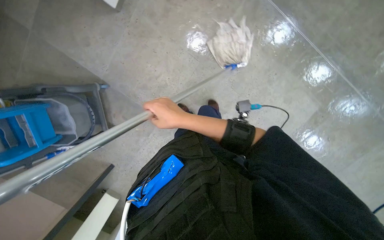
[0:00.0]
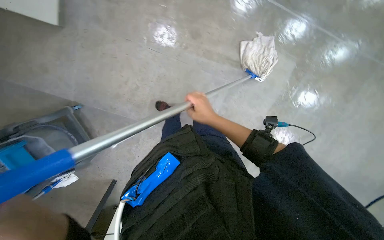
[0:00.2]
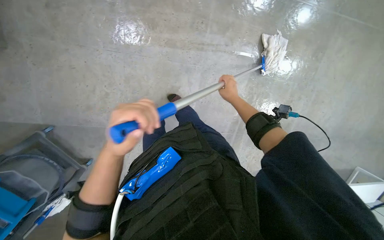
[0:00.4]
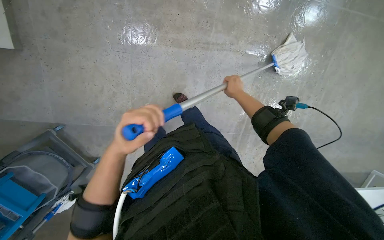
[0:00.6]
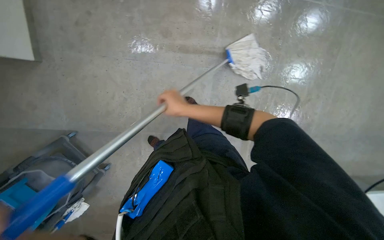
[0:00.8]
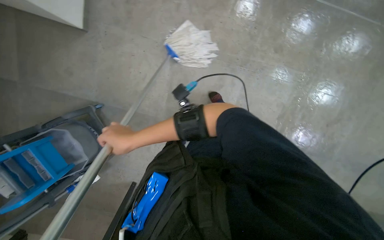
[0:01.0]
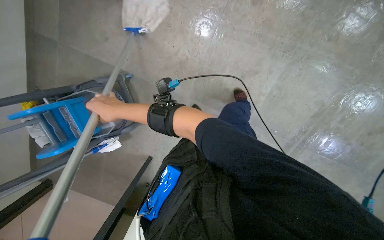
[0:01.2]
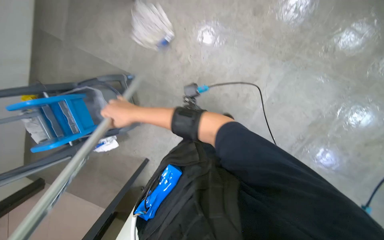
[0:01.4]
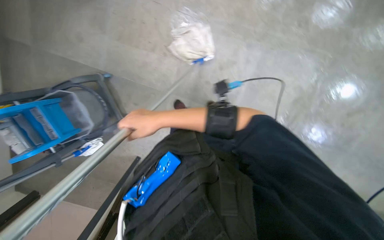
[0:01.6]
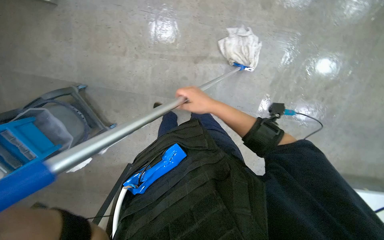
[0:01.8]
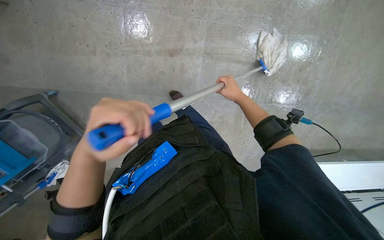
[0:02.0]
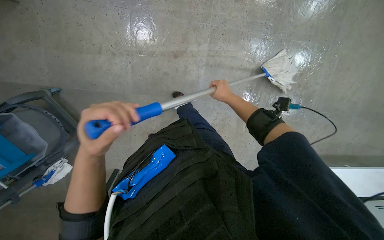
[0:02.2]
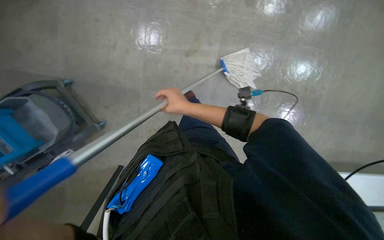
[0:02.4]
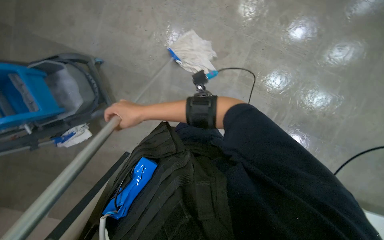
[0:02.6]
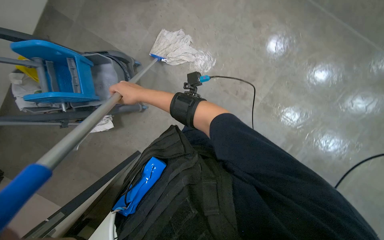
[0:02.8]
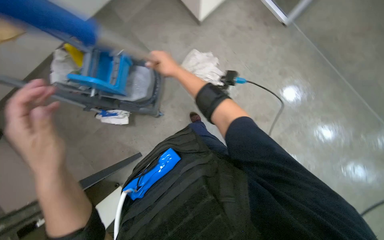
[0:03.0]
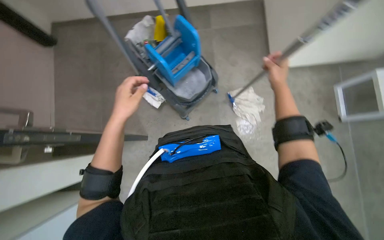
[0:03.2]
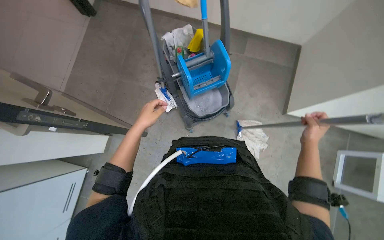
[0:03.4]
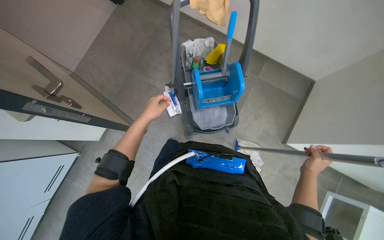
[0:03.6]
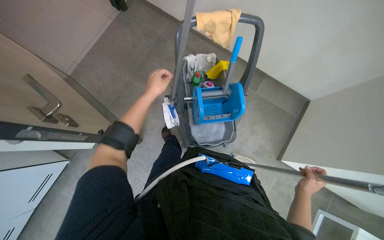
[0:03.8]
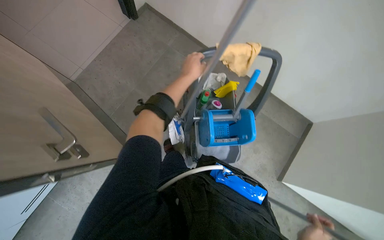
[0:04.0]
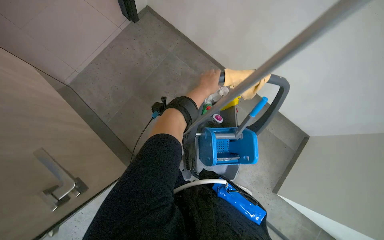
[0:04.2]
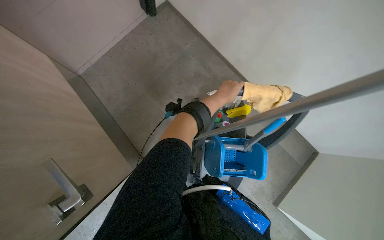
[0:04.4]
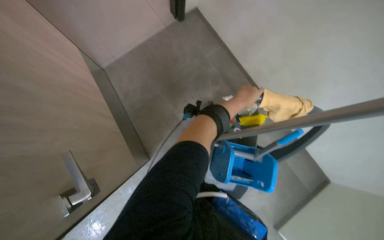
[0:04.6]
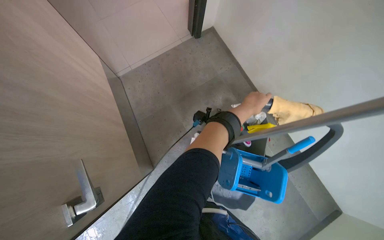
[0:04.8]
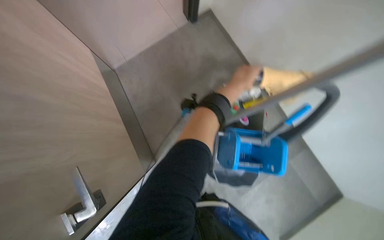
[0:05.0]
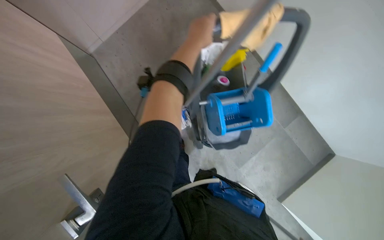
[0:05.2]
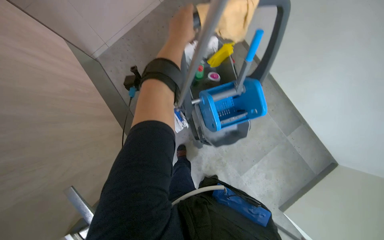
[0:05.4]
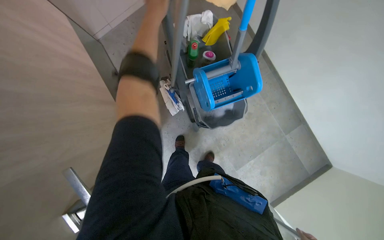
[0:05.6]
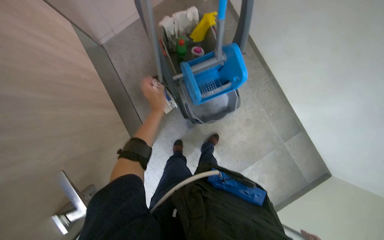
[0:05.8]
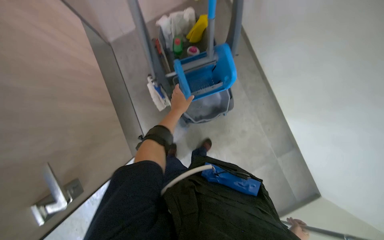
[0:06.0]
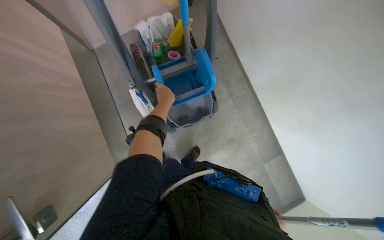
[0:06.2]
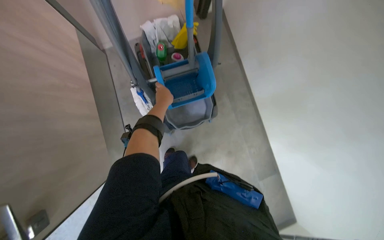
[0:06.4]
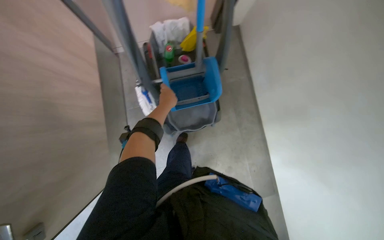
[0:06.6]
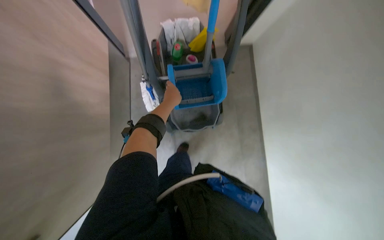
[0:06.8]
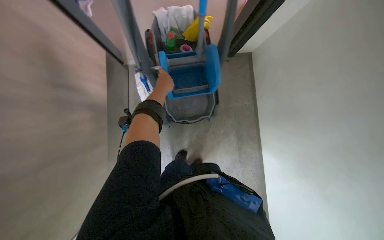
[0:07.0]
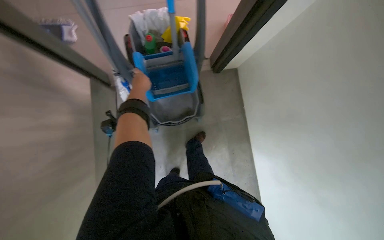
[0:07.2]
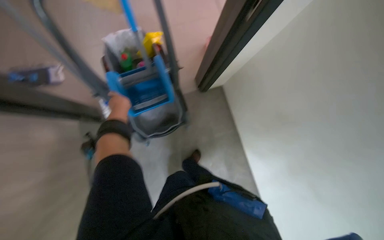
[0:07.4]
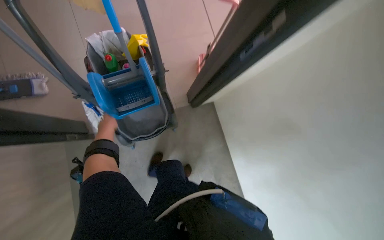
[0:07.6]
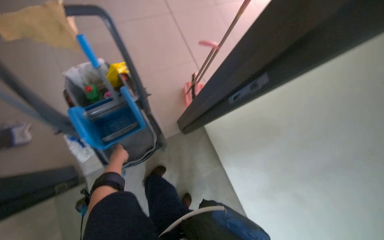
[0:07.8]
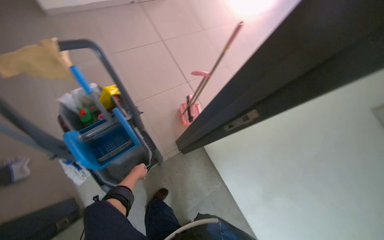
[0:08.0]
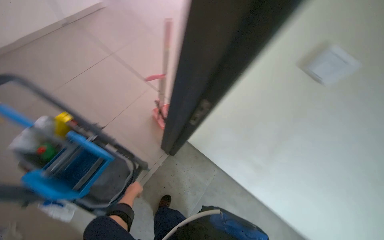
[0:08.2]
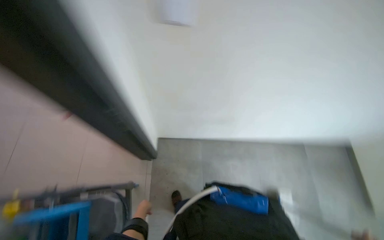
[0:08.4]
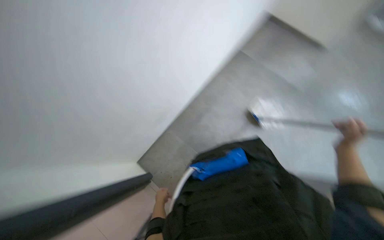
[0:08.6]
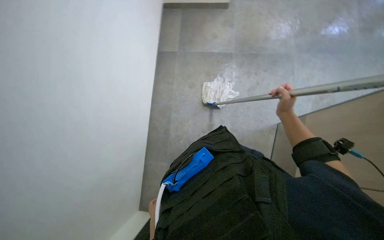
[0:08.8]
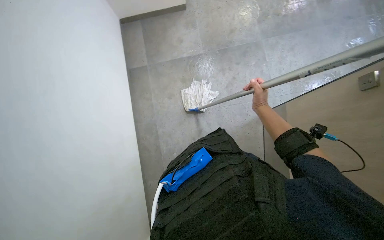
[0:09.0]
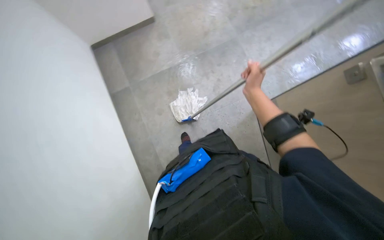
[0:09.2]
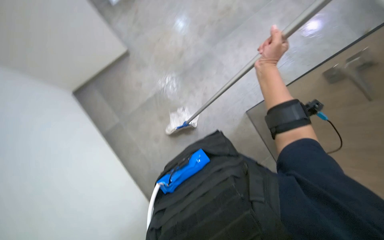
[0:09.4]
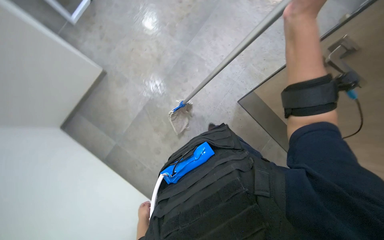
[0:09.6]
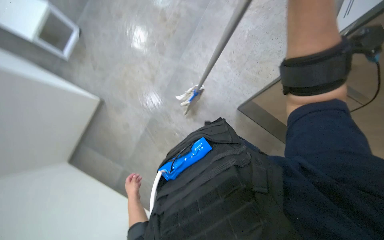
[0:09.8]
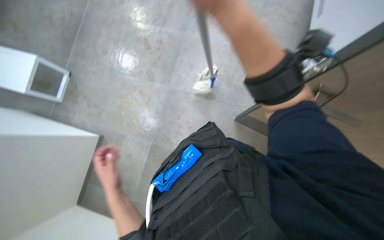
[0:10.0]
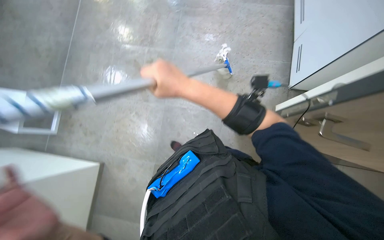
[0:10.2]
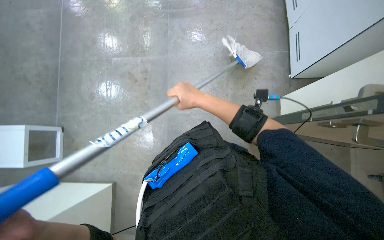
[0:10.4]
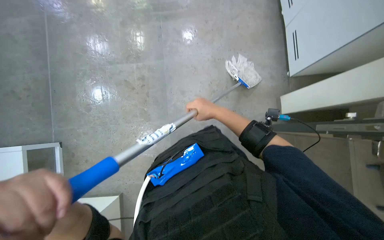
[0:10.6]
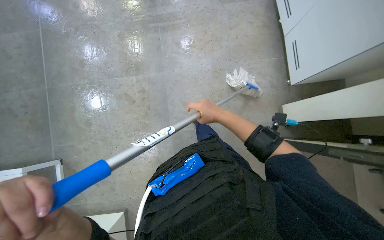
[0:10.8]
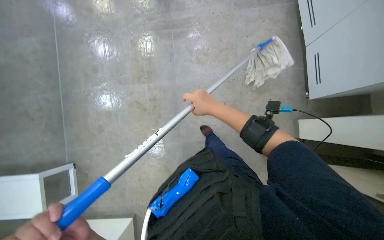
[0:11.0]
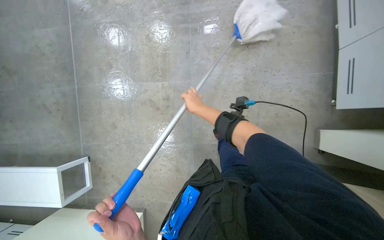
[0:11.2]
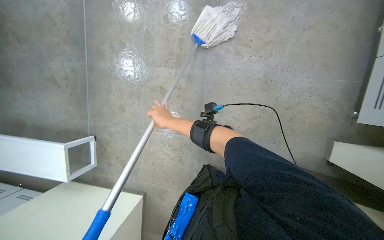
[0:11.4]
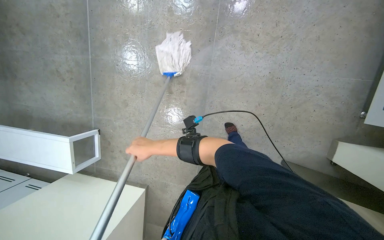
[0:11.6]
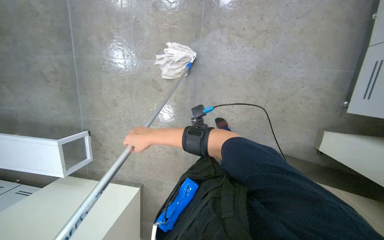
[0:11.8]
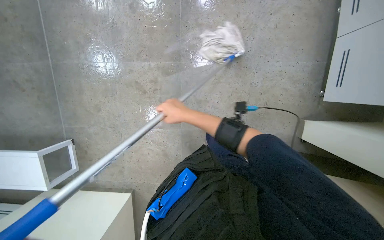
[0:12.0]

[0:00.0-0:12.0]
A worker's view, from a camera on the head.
Job: mopping floor.
The whole recording: Mopping tiled floor. The worker mops the tiled floor with a blue and grey mop.
0.0 to 1.6 s: The right hand swings left and right, roughly 35 cm each way, with 2 reversals.
3.0 to 4.4 s: The camera travels roughly 60 cm. The camera pitches upward, by some 20 degrees. The scene turns roughly 85 degrees clockwise in the picture.
4.4 to 6.0 s: The head travels some 50 cm.
6.0 to 7.6 s: The left hand moves down the picture, roughly 15 cm.
7.6 to 9.0 s: The camera is carried roughly 40 cm. The head rotates some 110 degrees to the right.
9.0 to 10.4 s: The head travels some 60 cm. The camera pitches upward, by roughly 15 degrees. The scene turns some 80 degrees counterclockwise in the picture.
10.4 to 12.0 s: The right hand travels to the left and back again, some 25 cm each way.

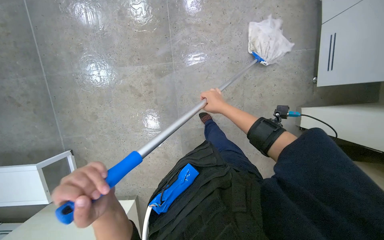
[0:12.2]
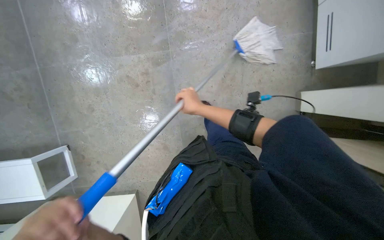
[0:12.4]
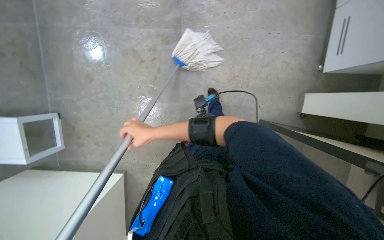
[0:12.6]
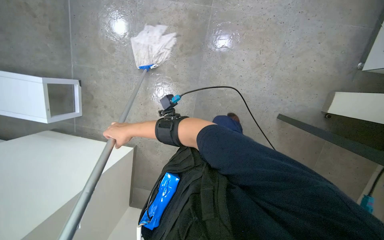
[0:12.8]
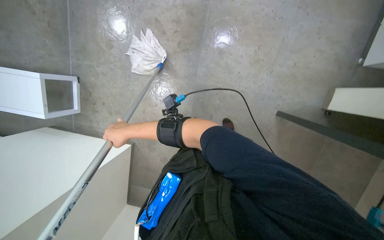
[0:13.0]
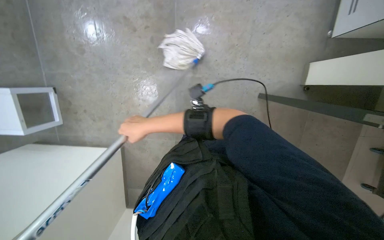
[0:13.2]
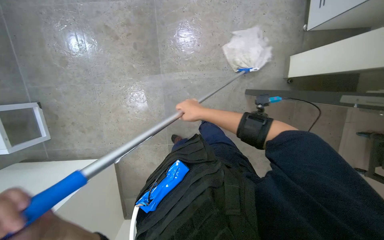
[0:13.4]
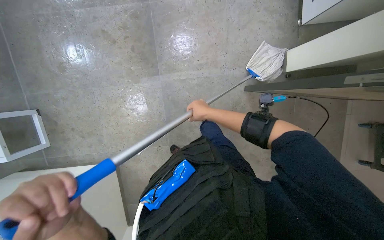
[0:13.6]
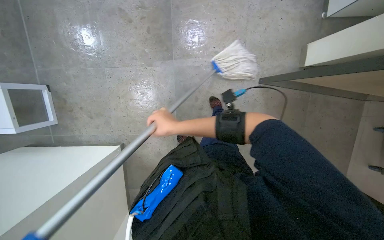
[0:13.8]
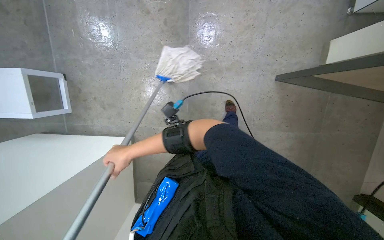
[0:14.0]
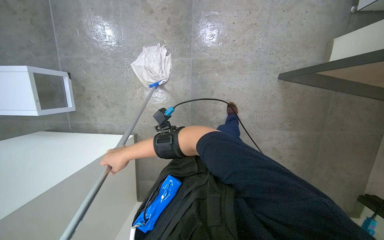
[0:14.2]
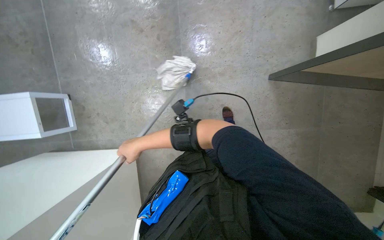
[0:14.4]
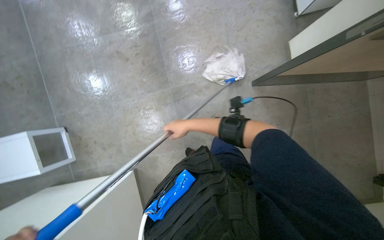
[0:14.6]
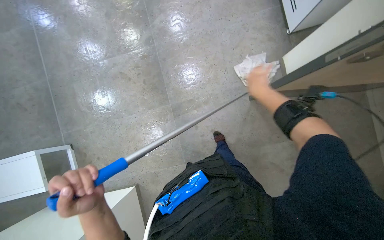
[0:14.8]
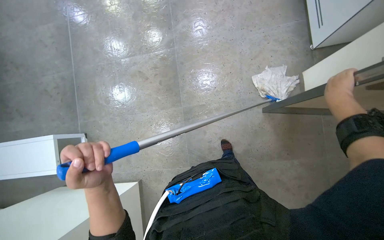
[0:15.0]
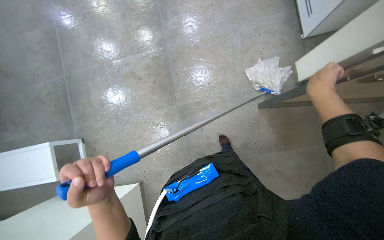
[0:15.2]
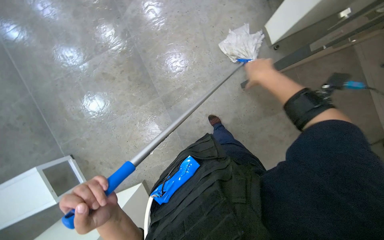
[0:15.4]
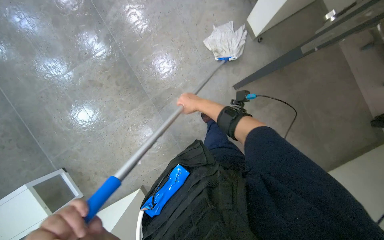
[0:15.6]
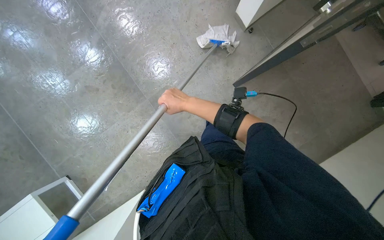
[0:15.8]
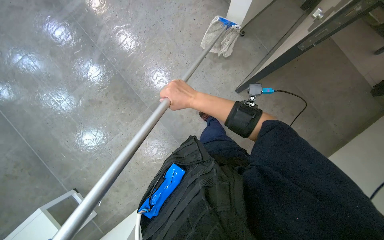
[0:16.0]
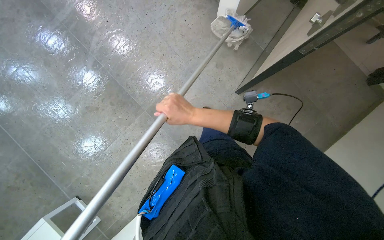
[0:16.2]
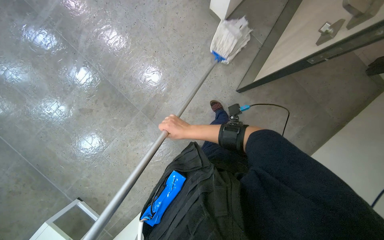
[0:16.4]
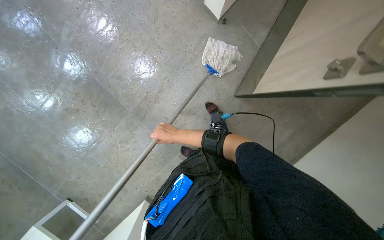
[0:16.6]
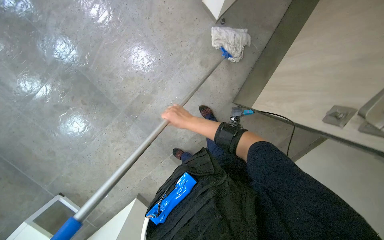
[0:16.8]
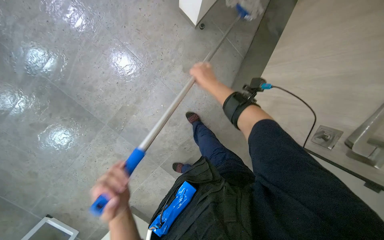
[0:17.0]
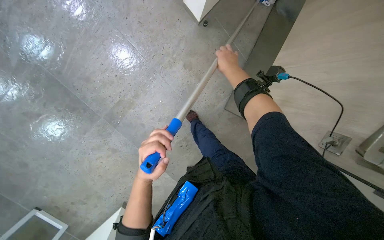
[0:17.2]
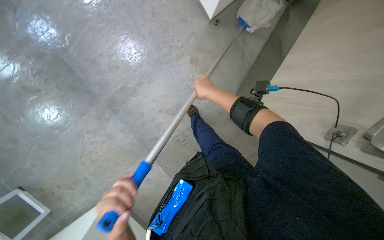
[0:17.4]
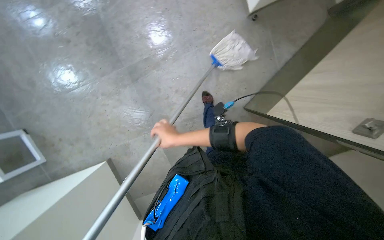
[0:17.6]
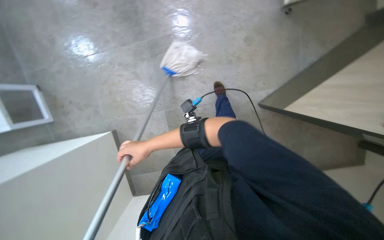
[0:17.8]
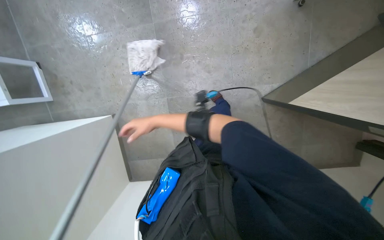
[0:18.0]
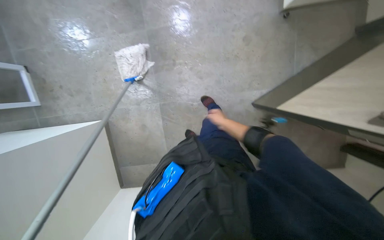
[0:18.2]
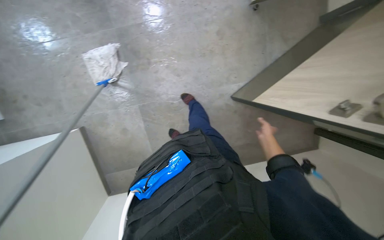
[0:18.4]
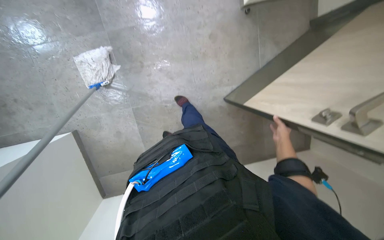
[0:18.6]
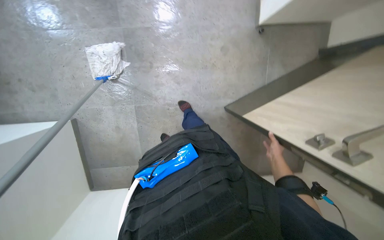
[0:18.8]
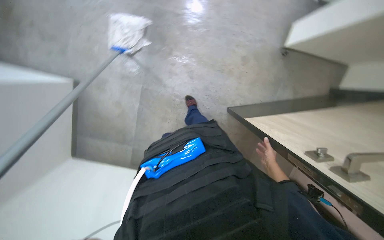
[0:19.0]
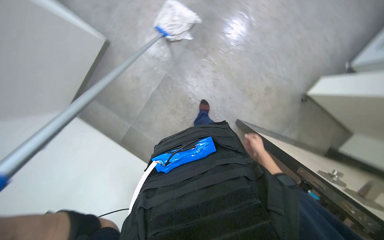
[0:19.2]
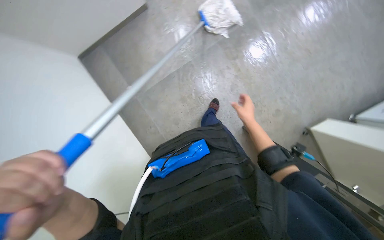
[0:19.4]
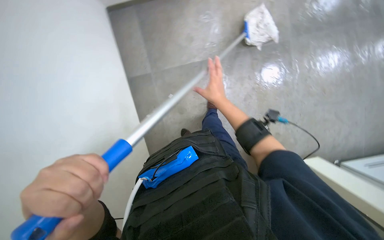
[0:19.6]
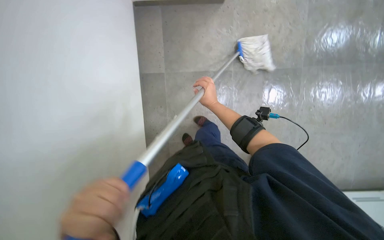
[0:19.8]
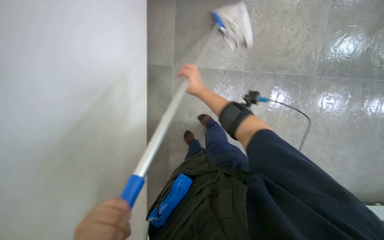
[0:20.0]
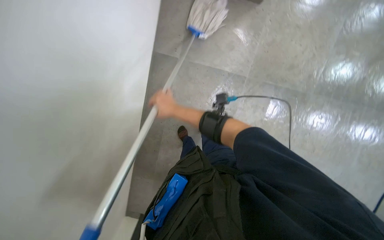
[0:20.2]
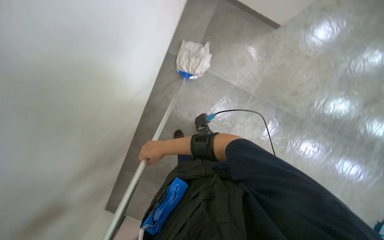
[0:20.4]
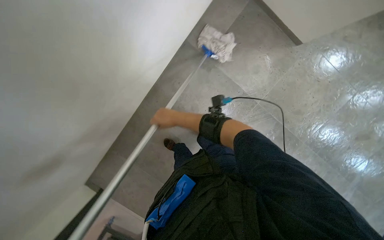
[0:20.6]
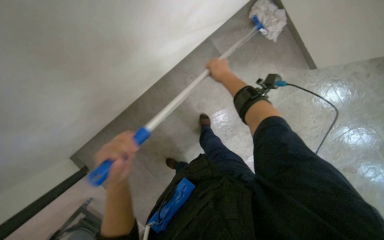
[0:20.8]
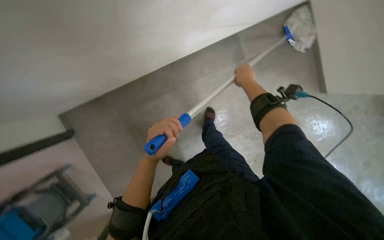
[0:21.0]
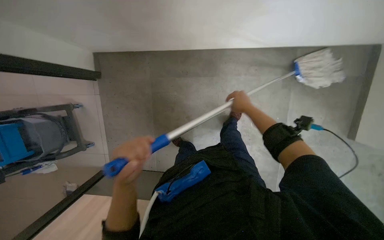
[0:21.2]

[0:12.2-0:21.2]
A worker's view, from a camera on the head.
Job: mopping floor.
The whole recording: Mopping tiled floor. The worker mops the tiled floor with a blue and grey mop.
12.2 to 13.8 s: The right hand goes left and right, about 35 cm each way, reversing 2 times.
13.8 to 15.2 s: The view tips upward by approximately 15 degrees.
15.2 to 16.6 s: The scene turns approximately 35 degrees counterclockwise in the picture.
16.6 to 18.2 s: Everything in view rotates some 30 degrees clockwise.
18.2 to 19.8 s: The camera sweeps to the right, by some 15 degrees. The scene rotates clockwise by roughly 90 degrees.
19.8 to 21.2 s: Everything in view rotates some 70 degrees clockwise.
